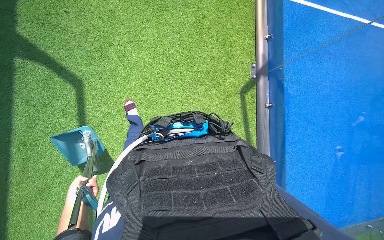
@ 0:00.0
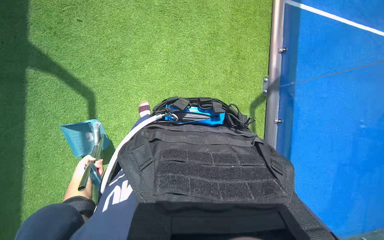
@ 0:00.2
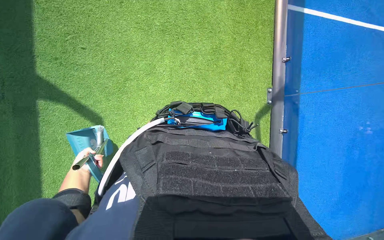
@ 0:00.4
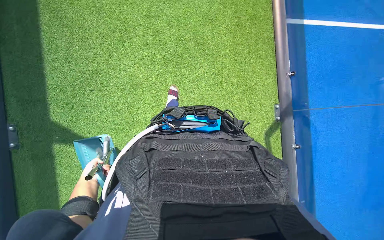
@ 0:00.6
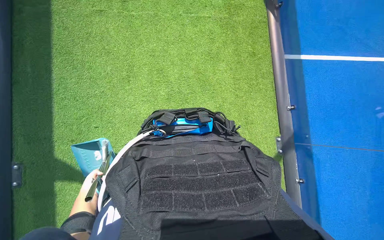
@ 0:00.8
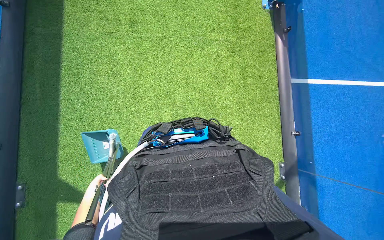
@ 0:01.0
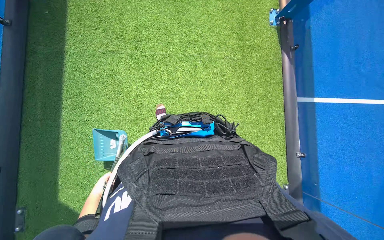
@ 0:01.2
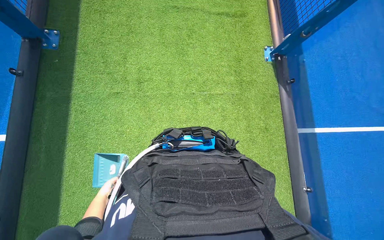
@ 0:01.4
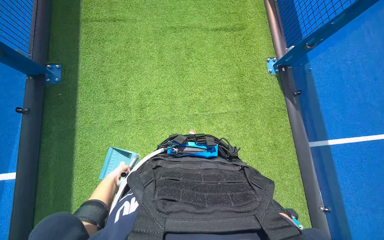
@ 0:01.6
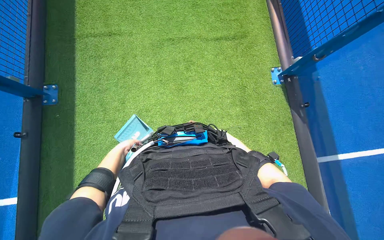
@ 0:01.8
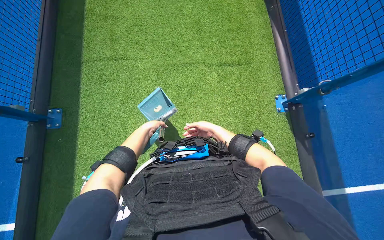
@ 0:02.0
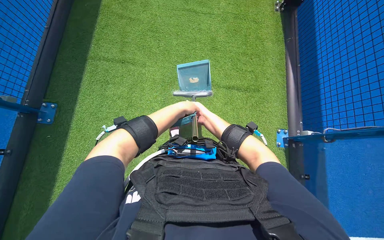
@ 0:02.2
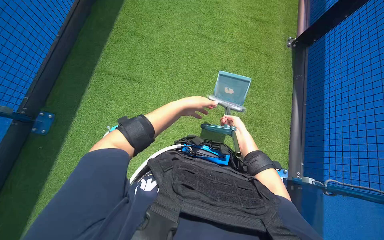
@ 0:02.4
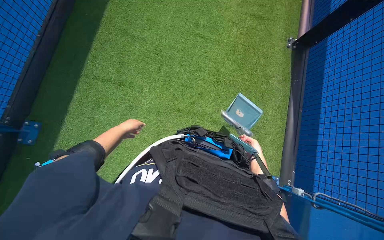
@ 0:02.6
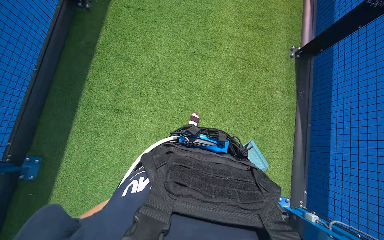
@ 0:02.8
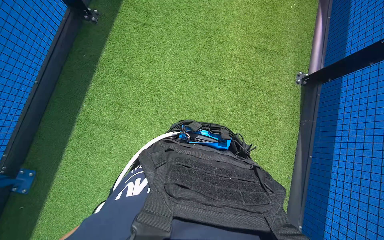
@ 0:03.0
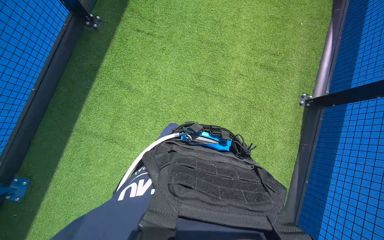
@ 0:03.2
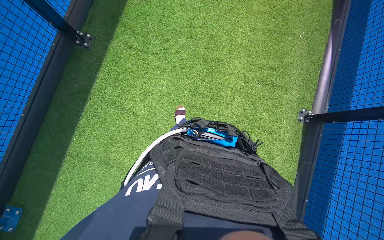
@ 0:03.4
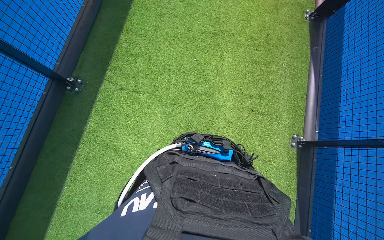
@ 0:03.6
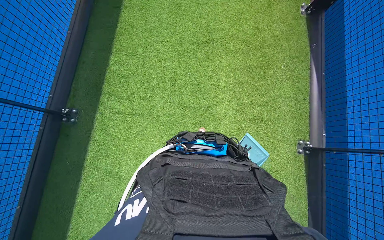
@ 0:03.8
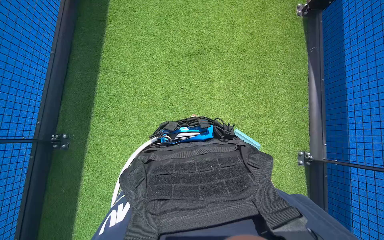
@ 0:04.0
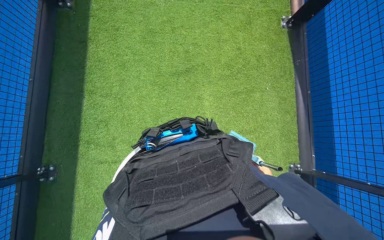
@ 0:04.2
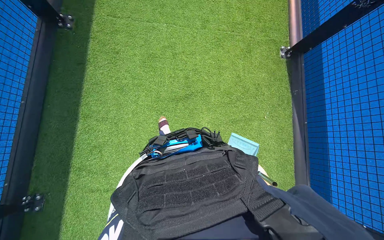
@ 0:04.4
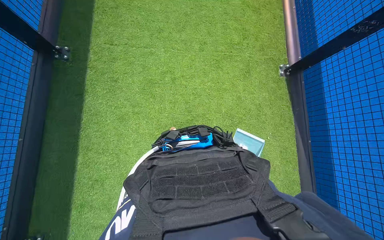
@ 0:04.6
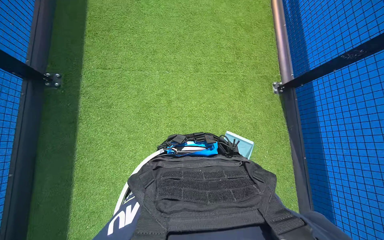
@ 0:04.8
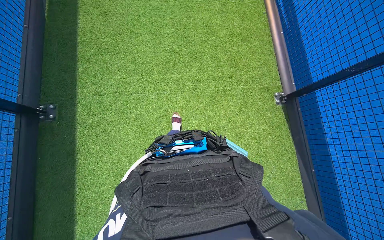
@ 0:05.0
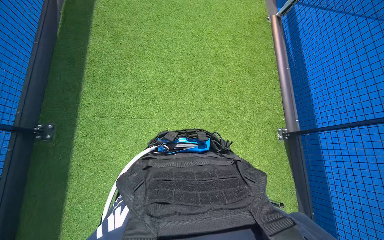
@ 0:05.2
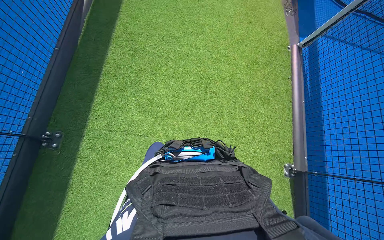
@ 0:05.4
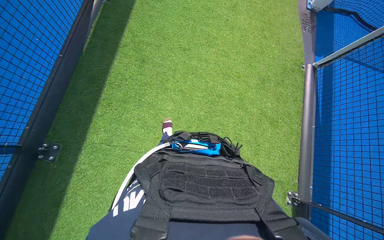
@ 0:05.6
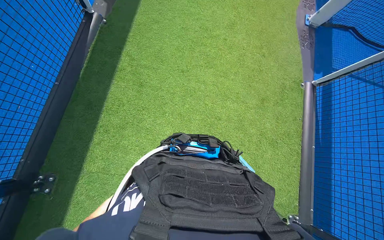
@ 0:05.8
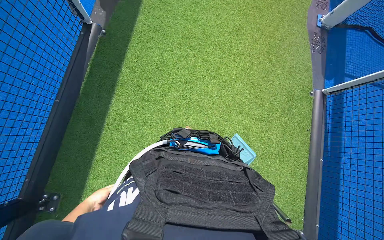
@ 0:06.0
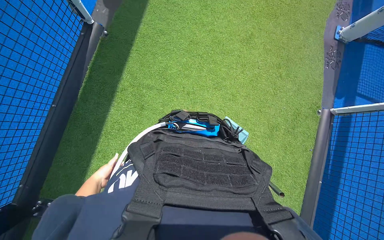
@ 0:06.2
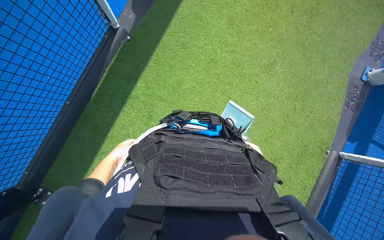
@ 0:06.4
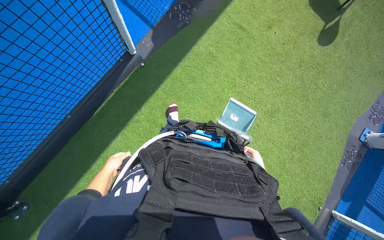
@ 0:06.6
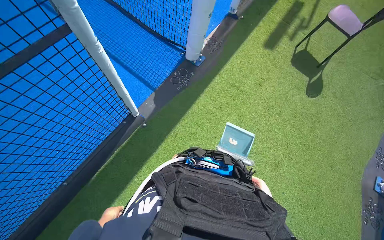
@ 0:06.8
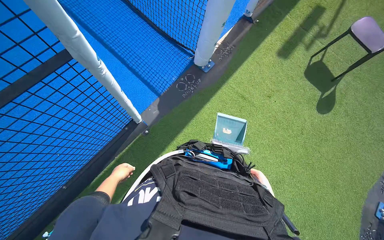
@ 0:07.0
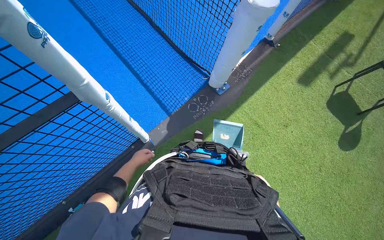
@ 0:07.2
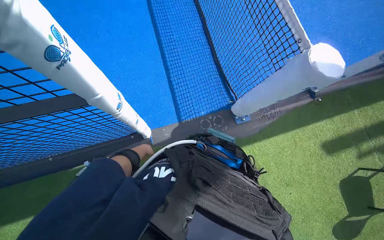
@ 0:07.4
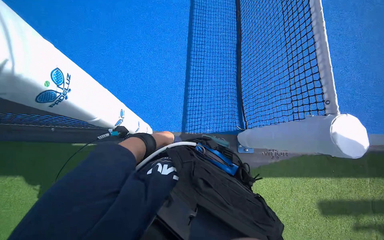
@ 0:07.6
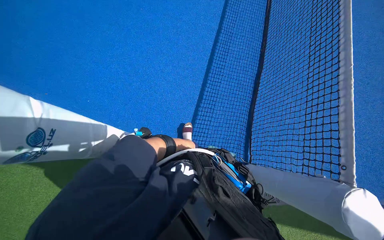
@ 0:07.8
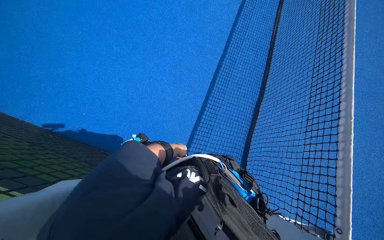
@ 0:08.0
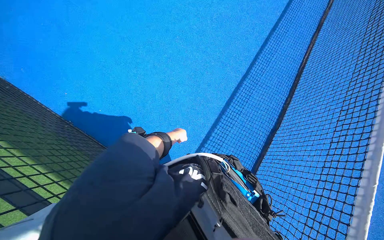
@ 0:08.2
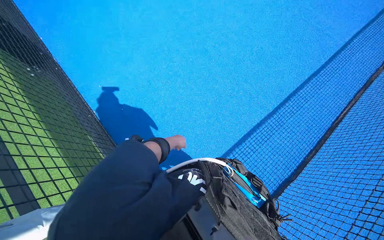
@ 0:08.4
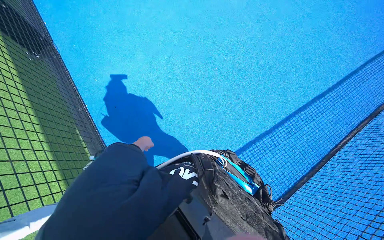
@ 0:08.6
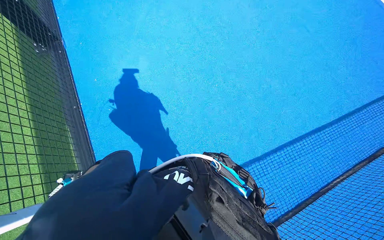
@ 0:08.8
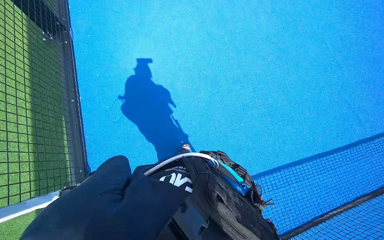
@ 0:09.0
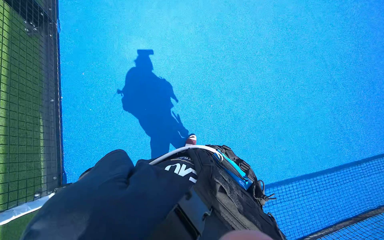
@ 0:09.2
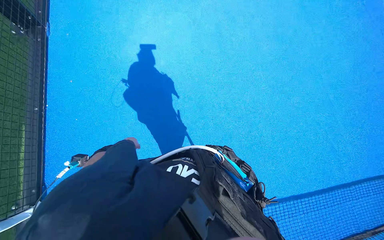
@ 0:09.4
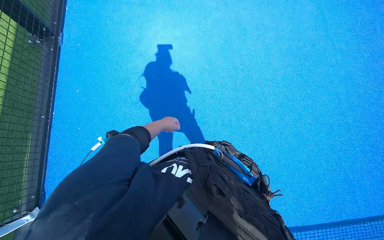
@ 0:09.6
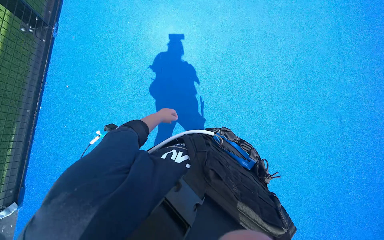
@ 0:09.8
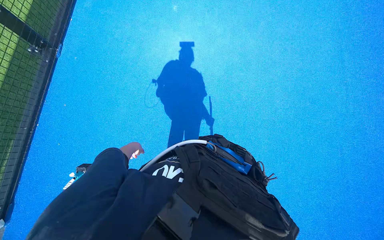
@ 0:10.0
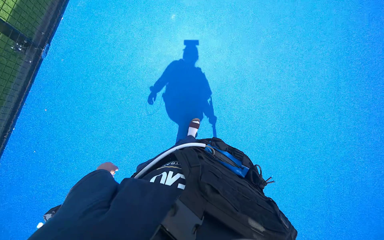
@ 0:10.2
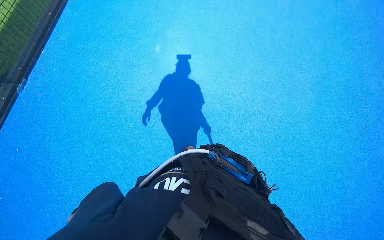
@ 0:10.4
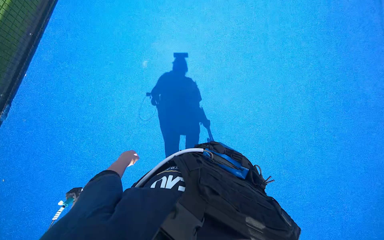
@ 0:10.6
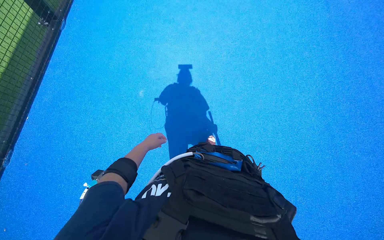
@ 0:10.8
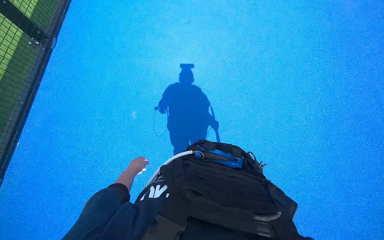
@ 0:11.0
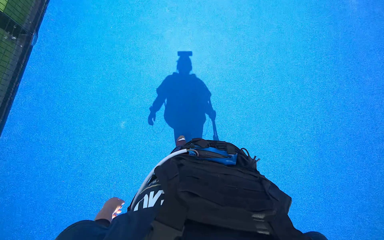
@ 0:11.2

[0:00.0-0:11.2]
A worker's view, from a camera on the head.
Job: preparing cleaning supplies.
The whole recording: Managing and preparing cleaning tools. The worker empties debris, disassembles, stores, retrieves, and reassembles cleaning tools.
0:01.6 to 0:03.2: The camera is carried approximately 80 cm.
0:04.8 to 0:06.4: The head travels approximately 70 cm. The view tilts about 15 degrees upward.
0:06.4 to 0:08.0: The scene turns about 30 degrees clockwise in the picture.
0:08.0 to 0:09.6: The wearer looks roughly 20 degrees further to the left.
0:09.6 to 0:11.2: The camera is carried some 90 cm.

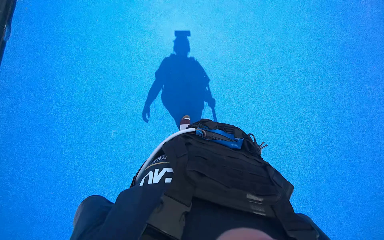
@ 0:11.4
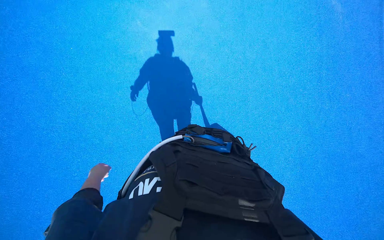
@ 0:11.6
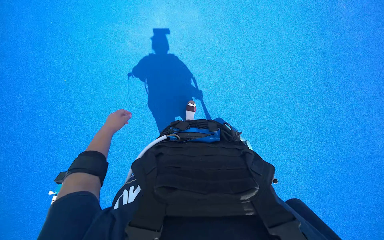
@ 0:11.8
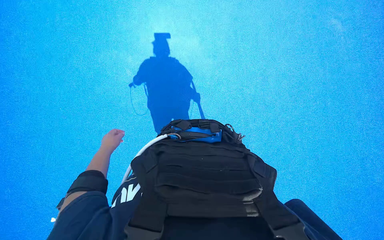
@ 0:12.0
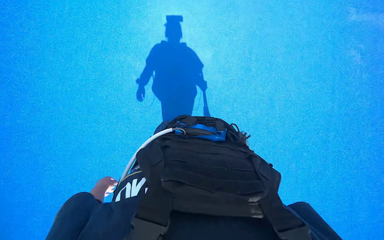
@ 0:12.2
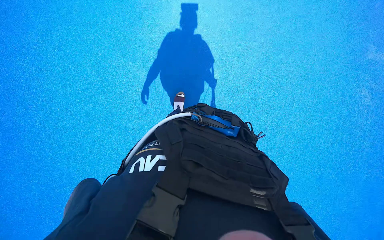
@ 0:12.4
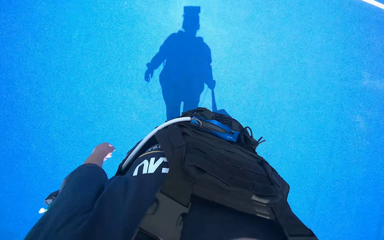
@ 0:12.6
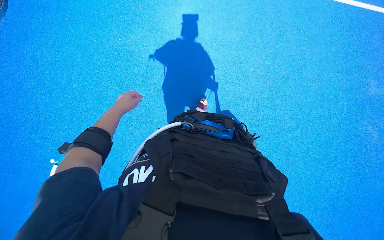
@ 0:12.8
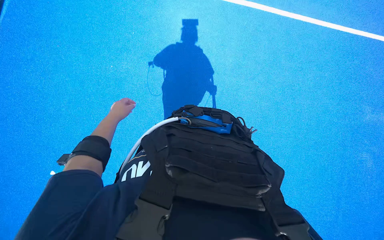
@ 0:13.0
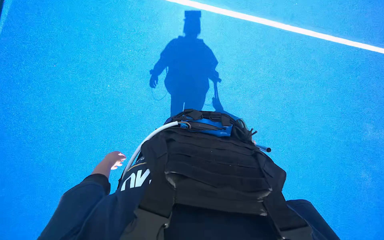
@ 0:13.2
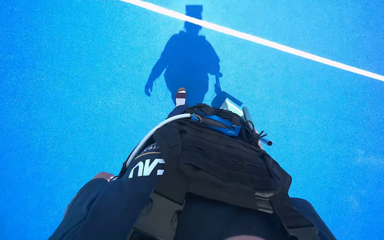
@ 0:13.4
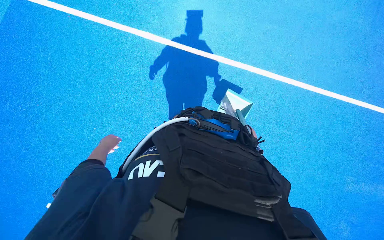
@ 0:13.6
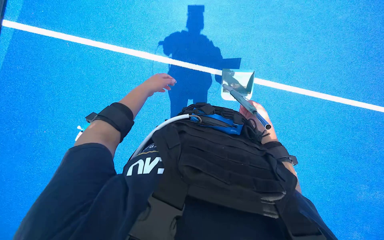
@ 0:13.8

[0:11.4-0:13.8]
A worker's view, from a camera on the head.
Job: preparing cleaning supplies.
The whole recording: Managing and preparing cleaning tools. The worker empties debris, disassembles, stores, retrieves, and reassembles cleaning tools.
0:11.4 to 0:12.6: The head travels some 80 cm.

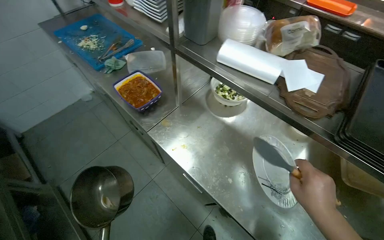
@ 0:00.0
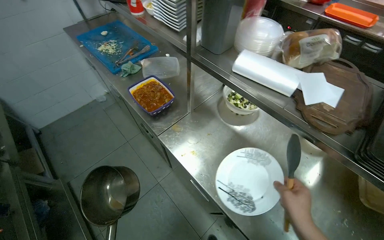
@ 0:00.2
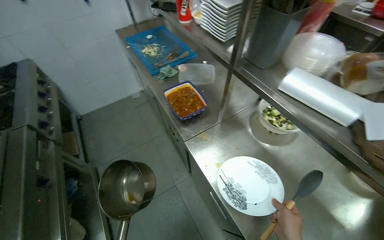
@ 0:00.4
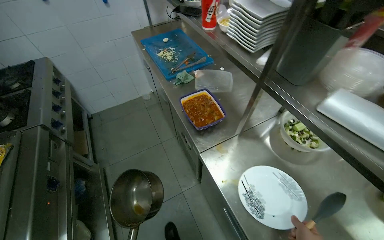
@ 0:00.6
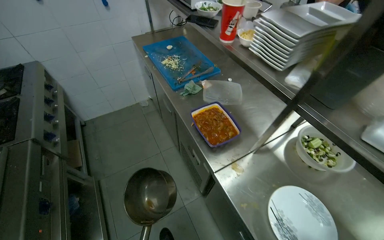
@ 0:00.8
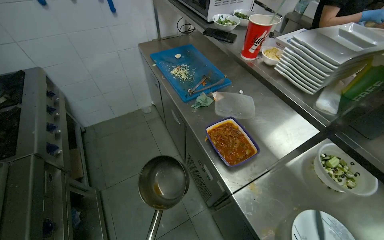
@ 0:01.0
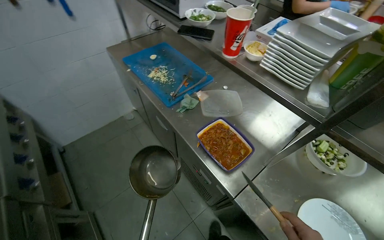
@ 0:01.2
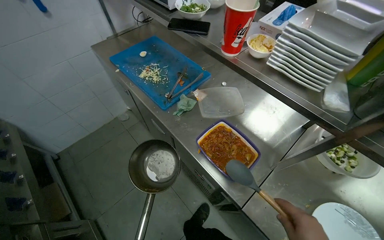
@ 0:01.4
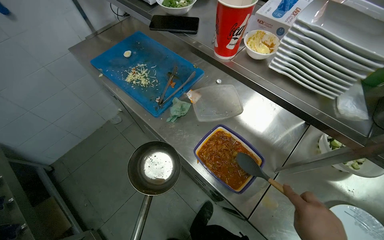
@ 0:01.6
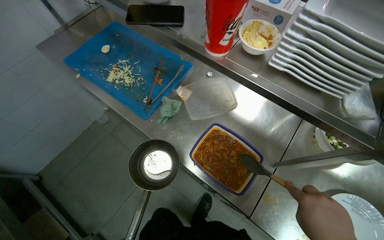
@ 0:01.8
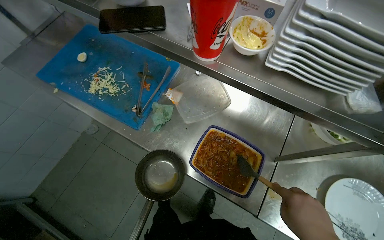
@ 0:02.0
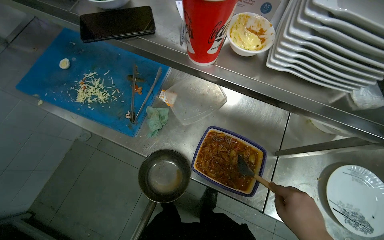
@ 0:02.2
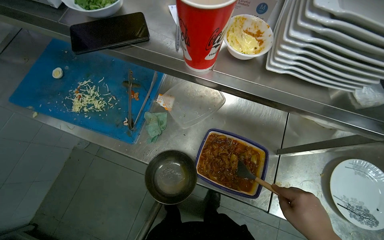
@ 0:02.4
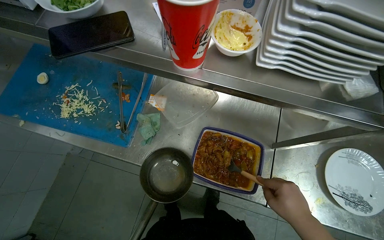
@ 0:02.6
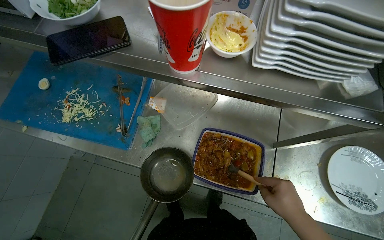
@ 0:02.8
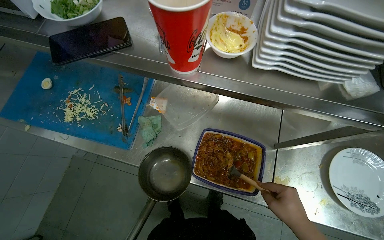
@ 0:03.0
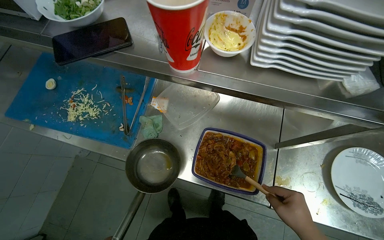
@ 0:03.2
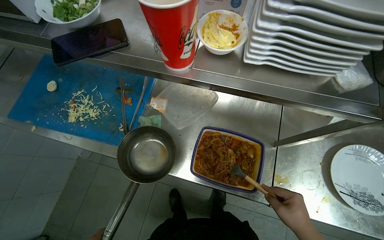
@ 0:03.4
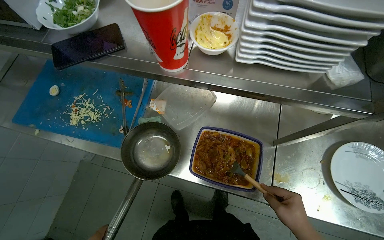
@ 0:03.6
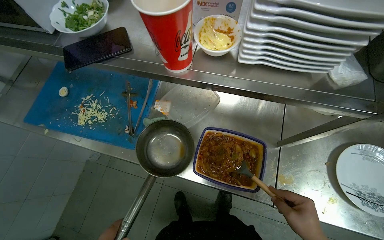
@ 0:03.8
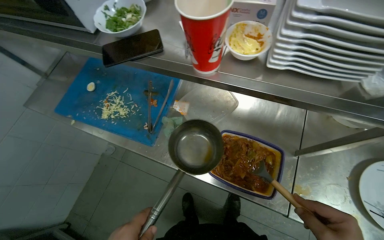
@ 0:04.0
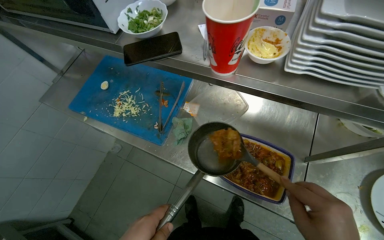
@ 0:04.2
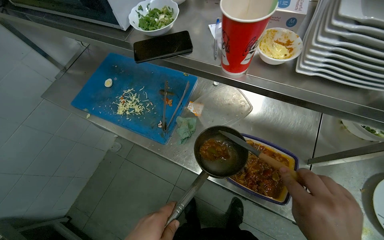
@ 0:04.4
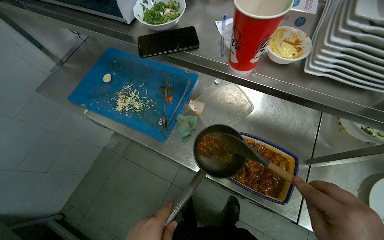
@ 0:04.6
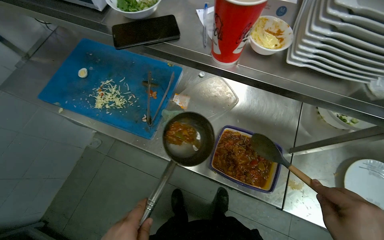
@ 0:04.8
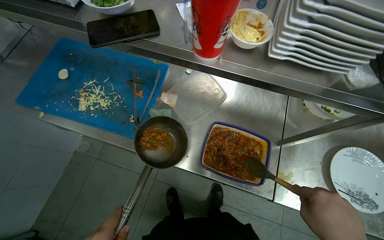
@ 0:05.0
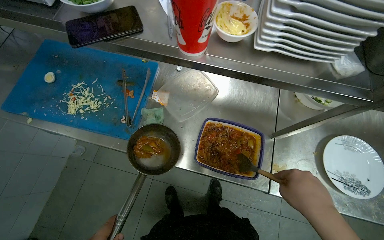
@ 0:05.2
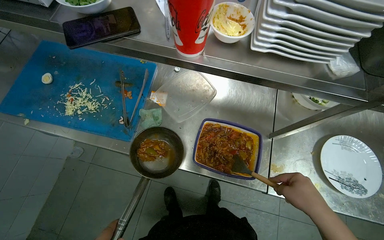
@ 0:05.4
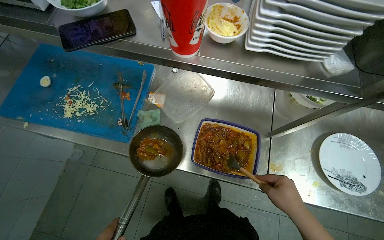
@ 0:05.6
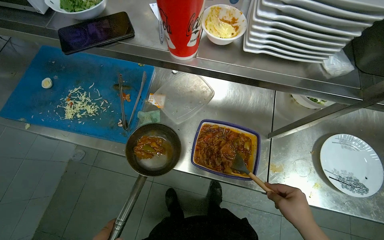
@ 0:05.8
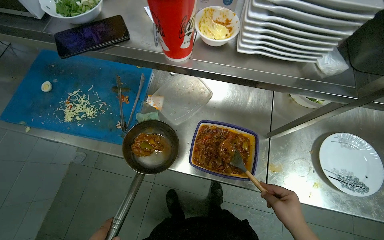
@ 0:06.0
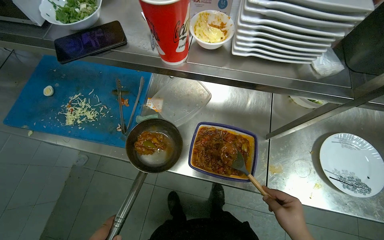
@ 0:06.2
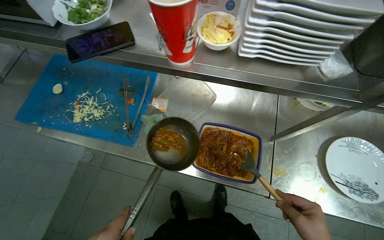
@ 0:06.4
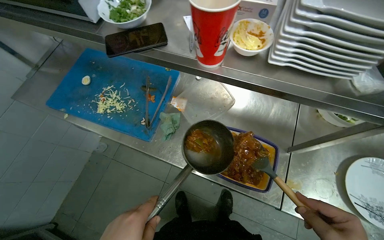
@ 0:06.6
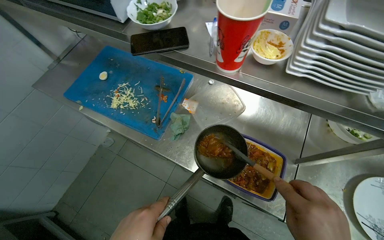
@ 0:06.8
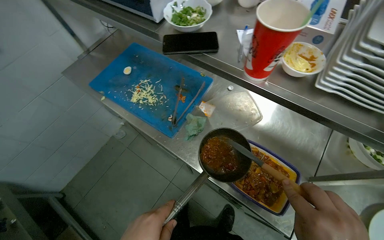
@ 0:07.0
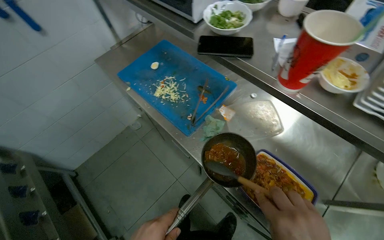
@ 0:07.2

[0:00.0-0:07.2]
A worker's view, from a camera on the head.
Job: cooking food.
The whole recording: Cooking food in pot on stove. The worker scoops food into a pot, places it on the stove, adds water, and stirs it.
0:00.0 to 0:01.4: The head travels approximately 50 cm.
0:01.4 to 0:02.8: The head rotates approximately 30 degrees to the right. The wearer looks some 15 degrees further downward.
0:05.8 to 0:07.2: The wearer looks approximately 30 degrees further to the left.